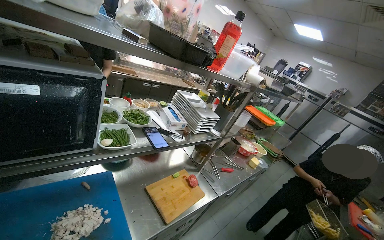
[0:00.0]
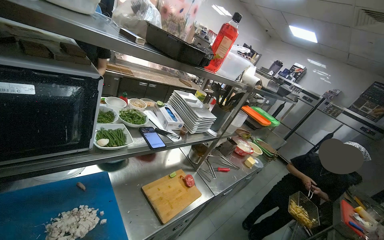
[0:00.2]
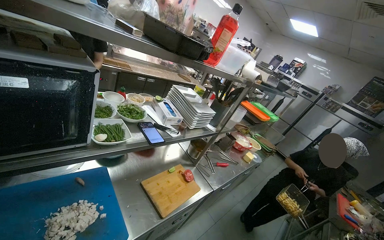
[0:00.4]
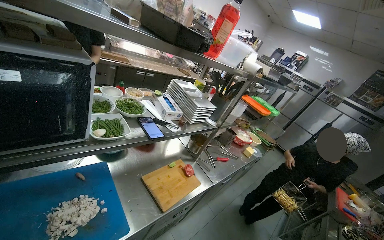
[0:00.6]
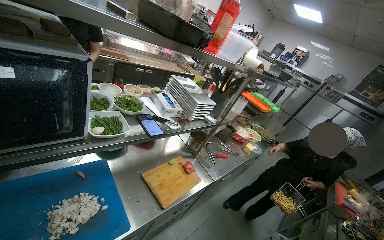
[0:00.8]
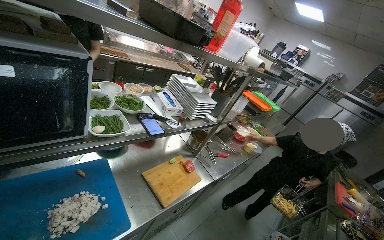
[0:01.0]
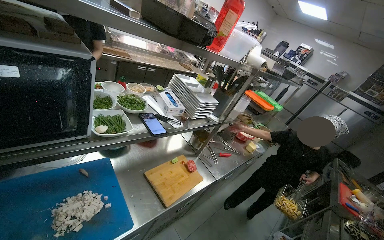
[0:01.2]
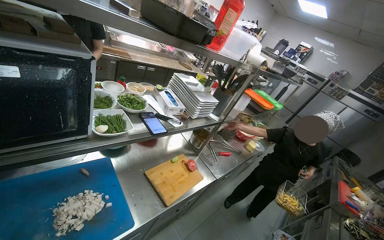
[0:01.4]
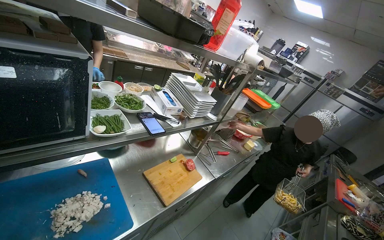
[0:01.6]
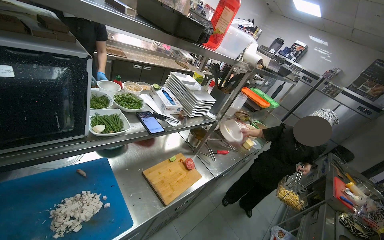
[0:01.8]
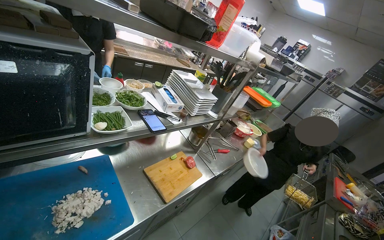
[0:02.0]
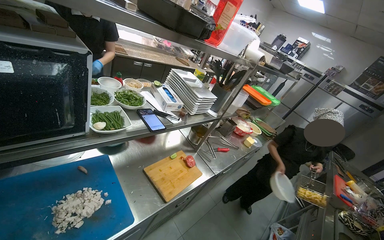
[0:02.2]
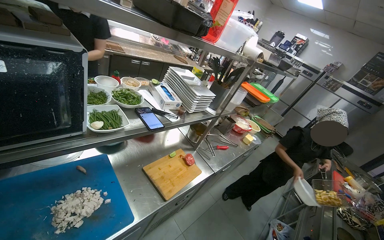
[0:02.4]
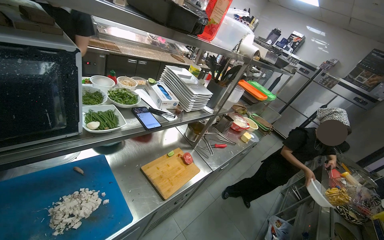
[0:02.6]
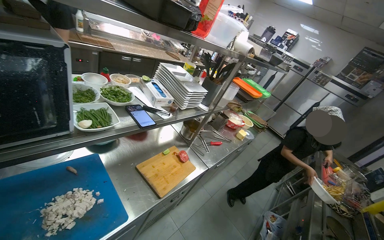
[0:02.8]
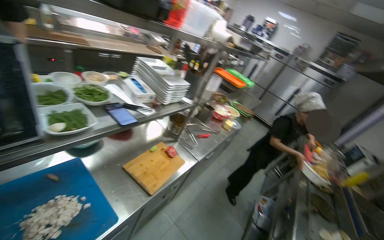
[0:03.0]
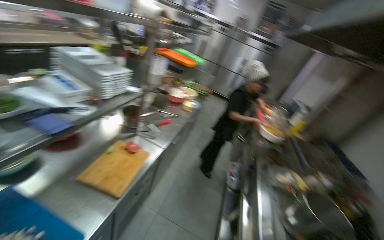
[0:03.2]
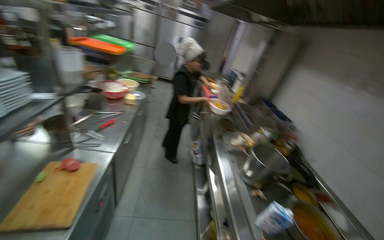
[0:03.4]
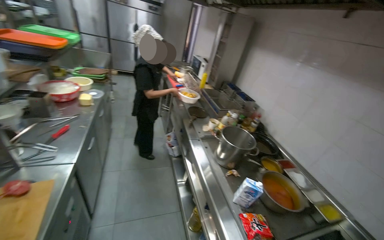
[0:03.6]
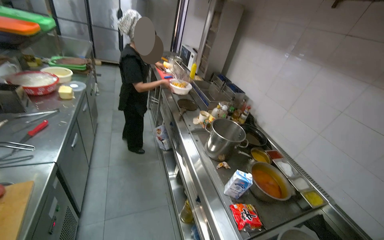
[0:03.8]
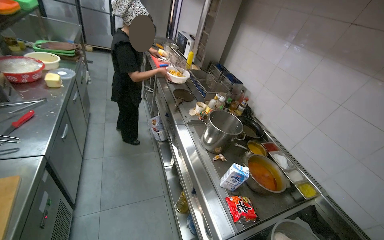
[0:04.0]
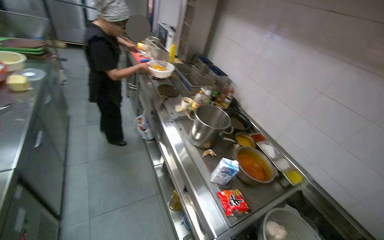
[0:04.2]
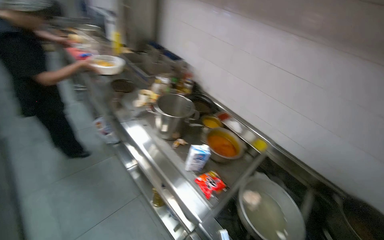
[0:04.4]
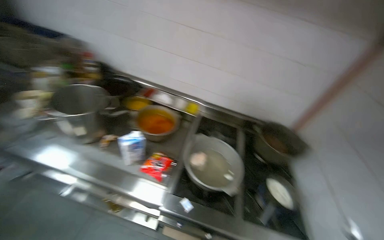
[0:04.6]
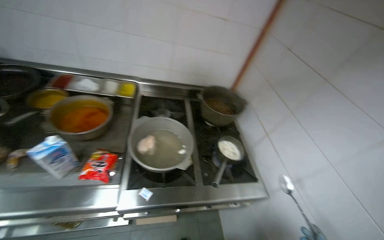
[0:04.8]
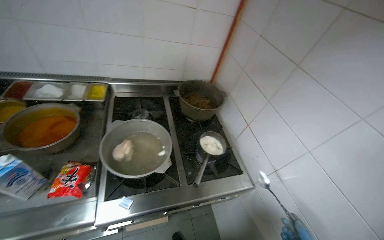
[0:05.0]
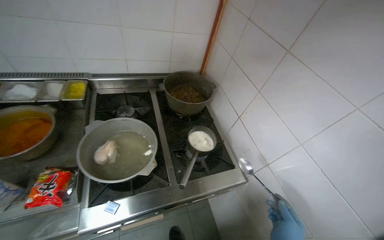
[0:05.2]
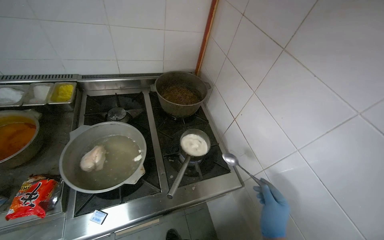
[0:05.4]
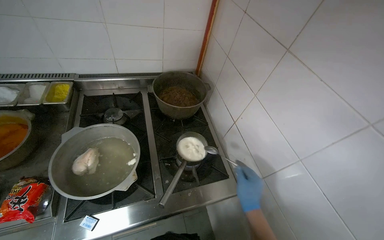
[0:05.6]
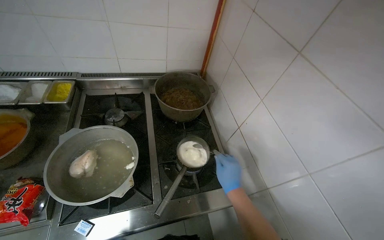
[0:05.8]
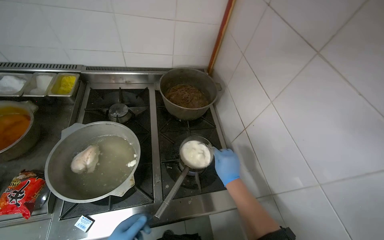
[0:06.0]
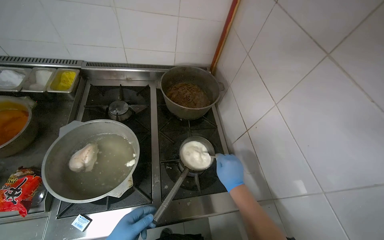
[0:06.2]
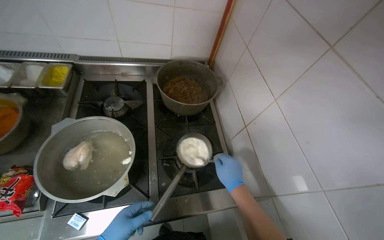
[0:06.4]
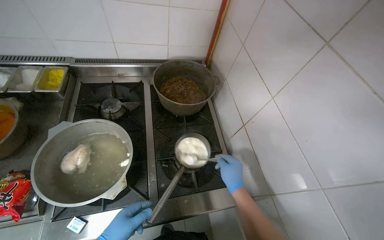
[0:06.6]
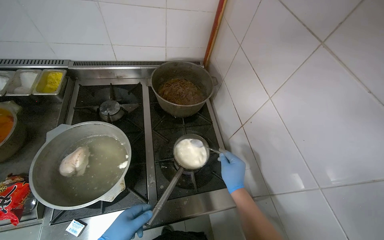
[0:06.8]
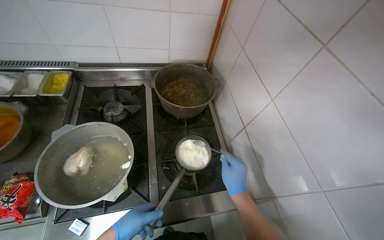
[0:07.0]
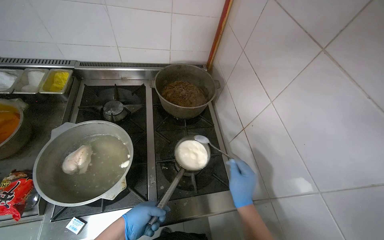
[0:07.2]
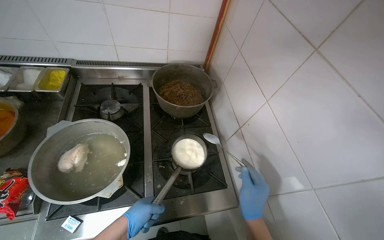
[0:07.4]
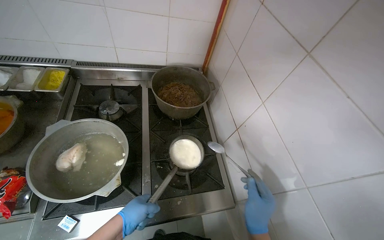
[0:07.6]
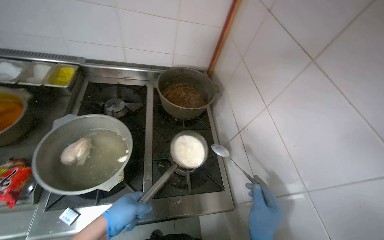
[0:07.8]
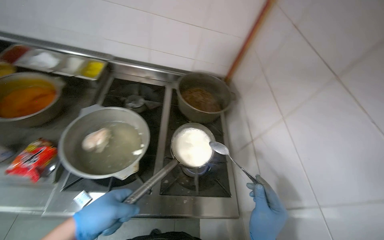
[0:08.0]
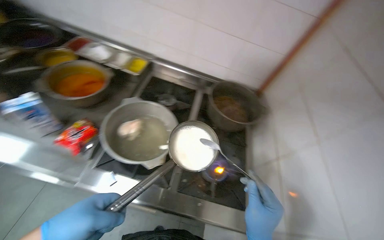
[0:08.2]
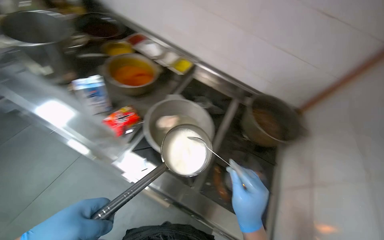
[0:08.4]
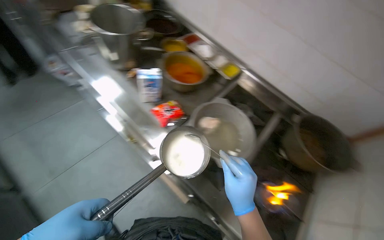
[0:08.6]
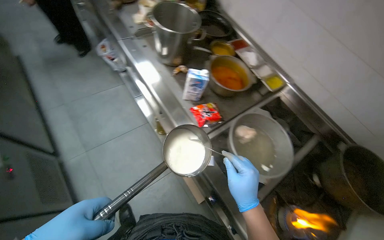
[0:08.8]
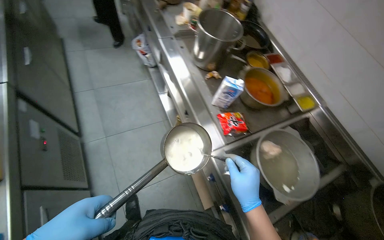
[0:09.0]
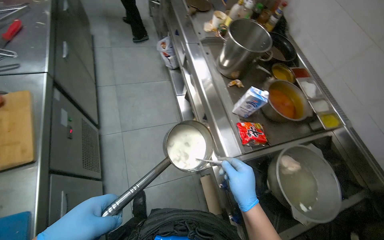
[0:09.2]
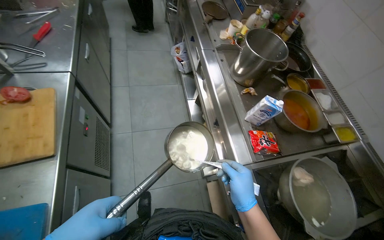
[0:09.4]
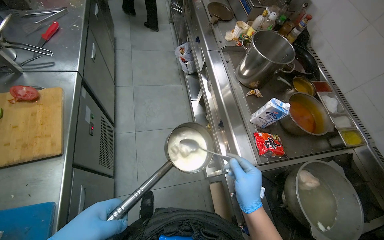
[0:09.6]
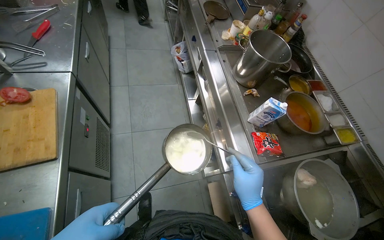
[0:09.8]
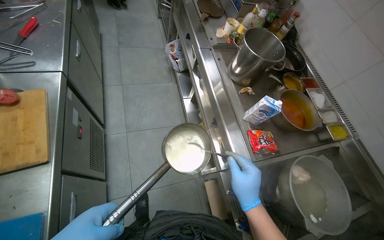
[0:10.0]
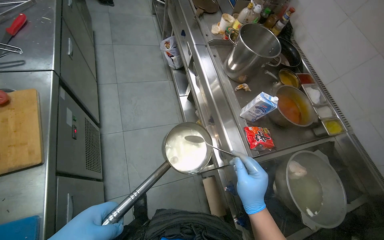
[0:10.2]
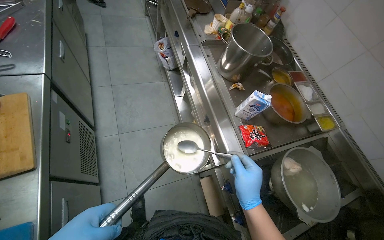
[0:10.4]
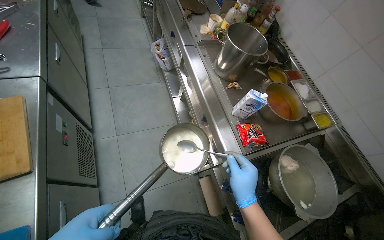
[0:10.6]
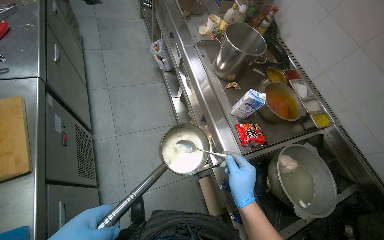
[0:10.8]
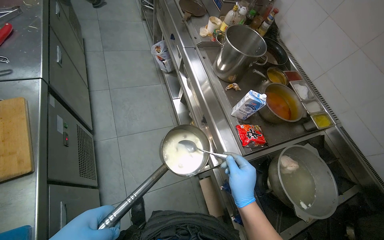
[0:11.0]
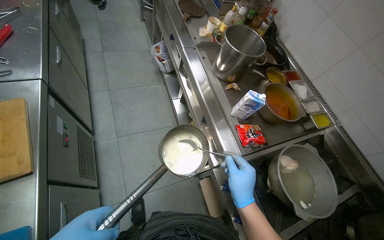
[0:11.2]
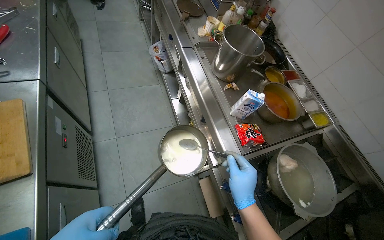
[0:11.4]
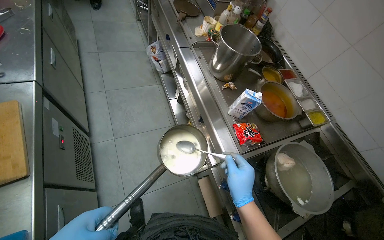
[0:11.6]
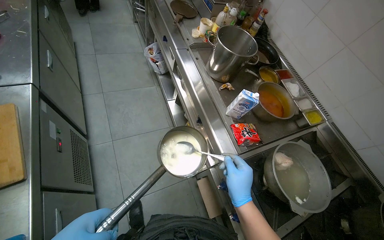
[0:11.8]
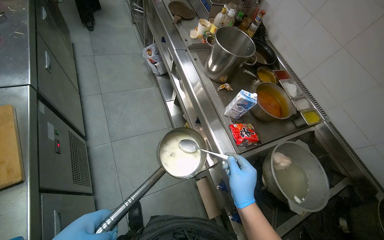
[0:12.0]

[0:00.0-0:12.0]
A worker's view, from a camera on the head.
Job: preparing food.
The whole recording: Managing boiling meal. The worker manages the boiling meal.
0:03.0 to 0:04.4: The head turns to the right by about 80 degrees. The camera pitches downward, by some 30 degrees.
0:04.4 to 0:06.0: The head travels some 50 cm. The head turns to the right by some 55 degrees. The view tips downward by roughly 25 degrees.
0:06.0 to 0:07.6: The right hand moves nearer to the camera and down the picture, some 10 cm.
0:07.6 to 0:09.0: The camera is carried about 50 cm. The head rotates approximately 75 degrees to the left.

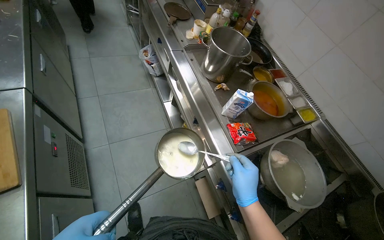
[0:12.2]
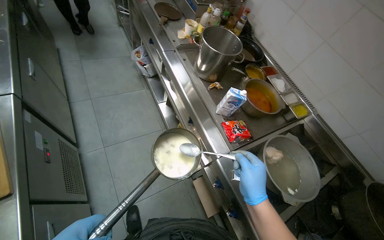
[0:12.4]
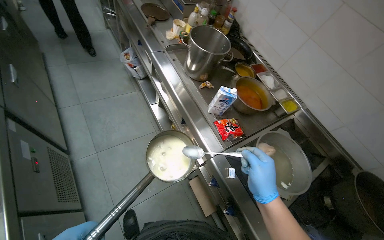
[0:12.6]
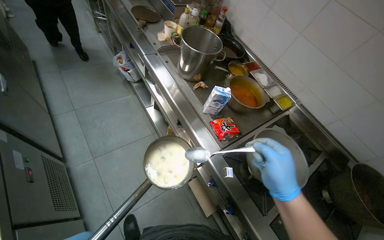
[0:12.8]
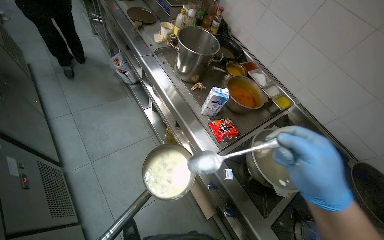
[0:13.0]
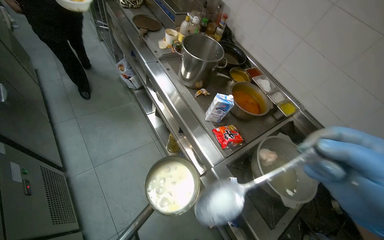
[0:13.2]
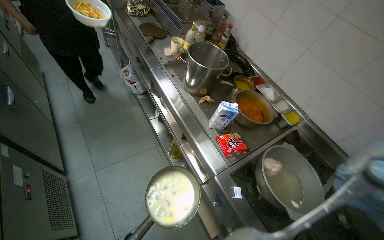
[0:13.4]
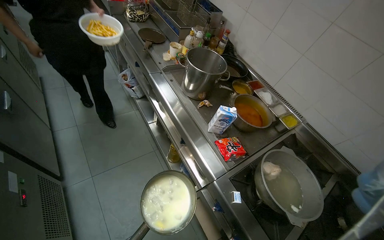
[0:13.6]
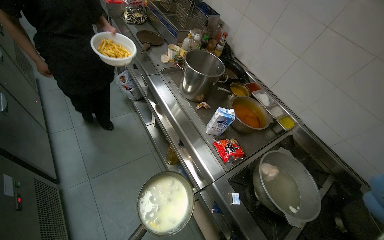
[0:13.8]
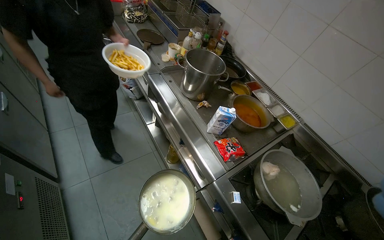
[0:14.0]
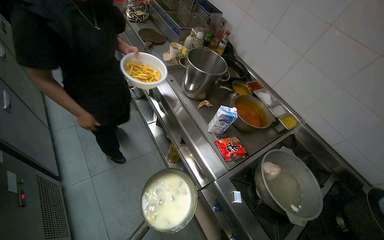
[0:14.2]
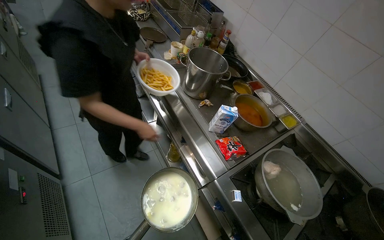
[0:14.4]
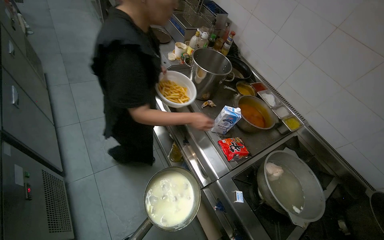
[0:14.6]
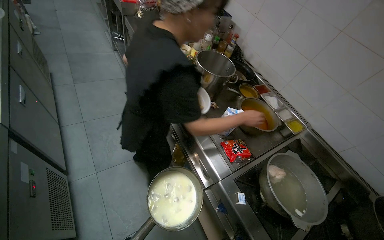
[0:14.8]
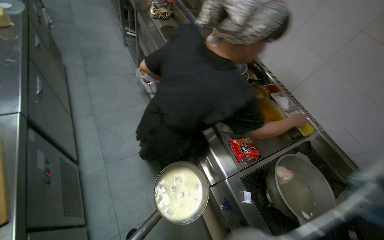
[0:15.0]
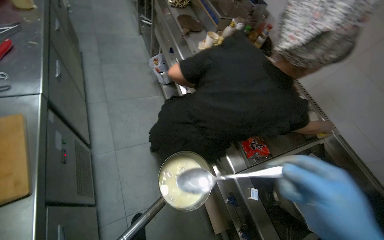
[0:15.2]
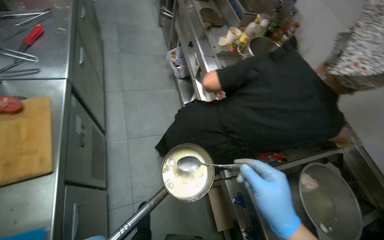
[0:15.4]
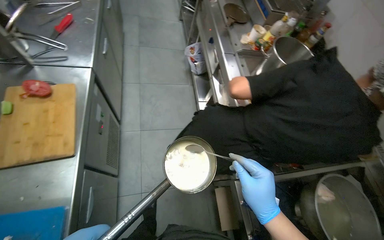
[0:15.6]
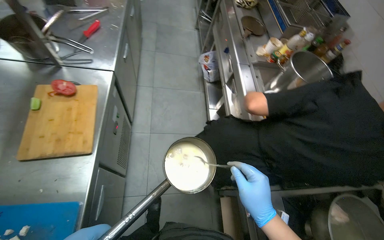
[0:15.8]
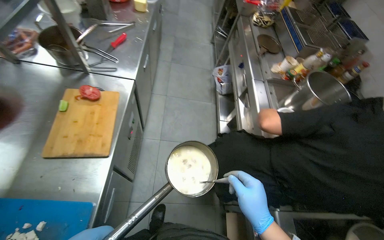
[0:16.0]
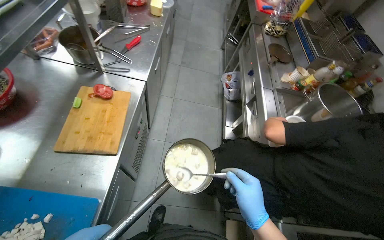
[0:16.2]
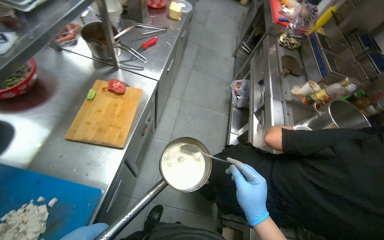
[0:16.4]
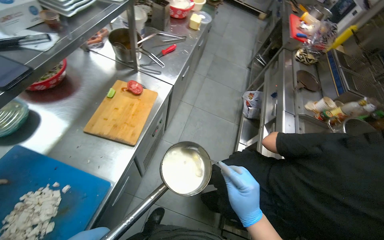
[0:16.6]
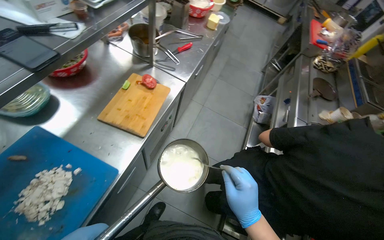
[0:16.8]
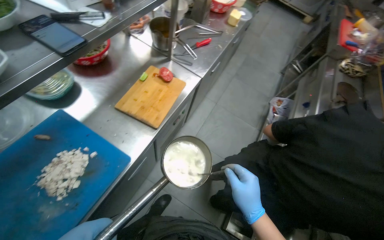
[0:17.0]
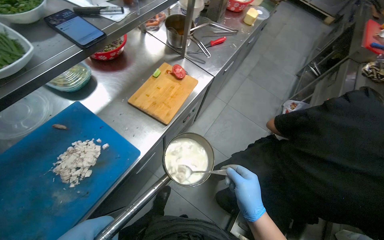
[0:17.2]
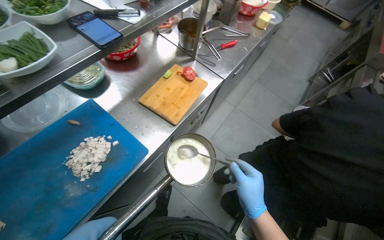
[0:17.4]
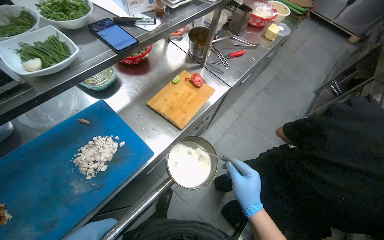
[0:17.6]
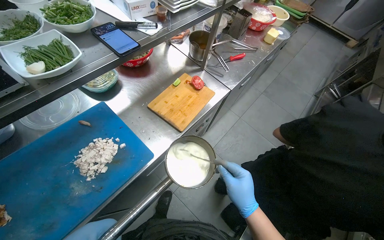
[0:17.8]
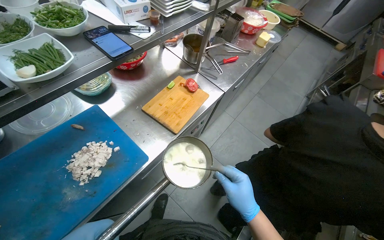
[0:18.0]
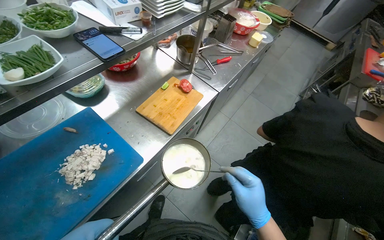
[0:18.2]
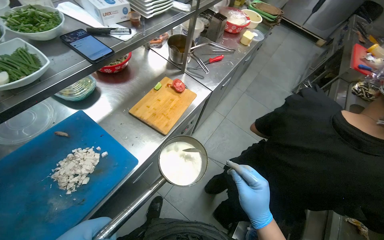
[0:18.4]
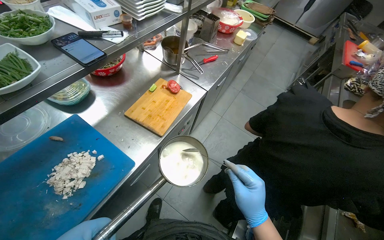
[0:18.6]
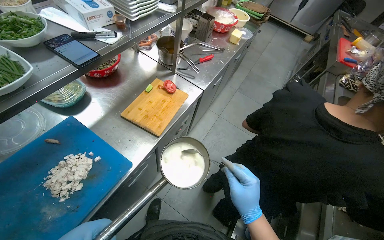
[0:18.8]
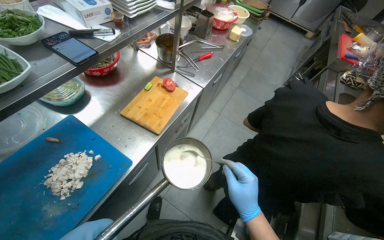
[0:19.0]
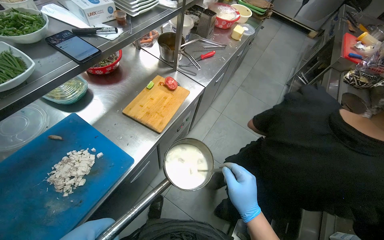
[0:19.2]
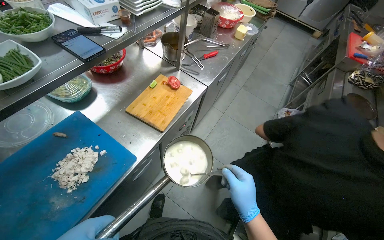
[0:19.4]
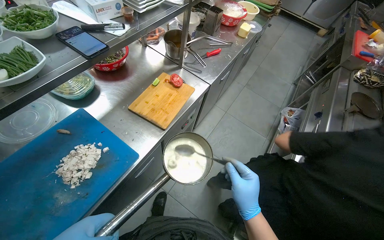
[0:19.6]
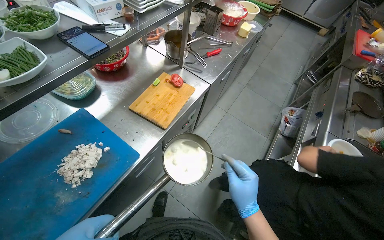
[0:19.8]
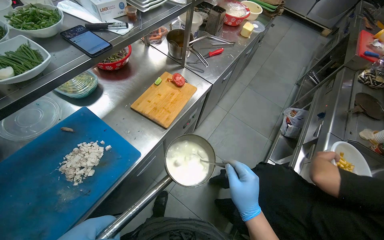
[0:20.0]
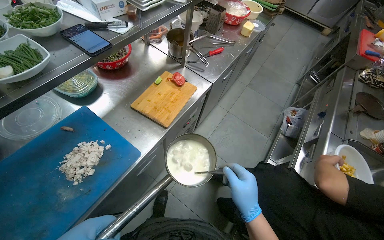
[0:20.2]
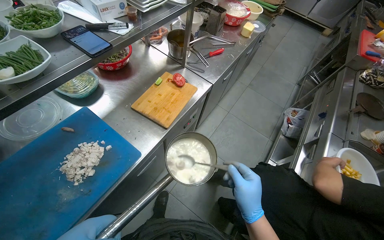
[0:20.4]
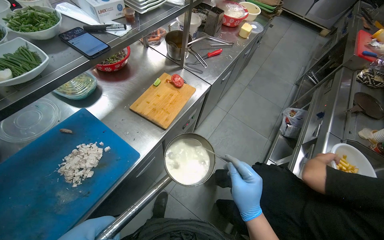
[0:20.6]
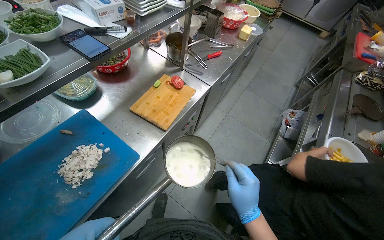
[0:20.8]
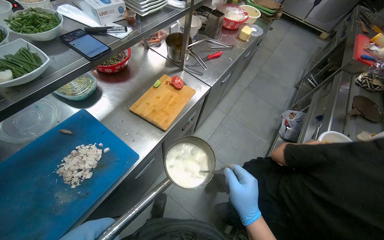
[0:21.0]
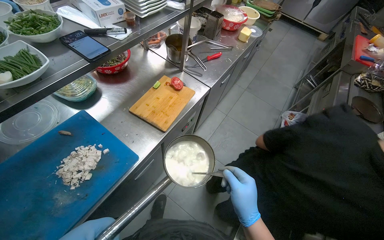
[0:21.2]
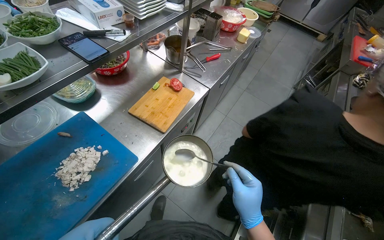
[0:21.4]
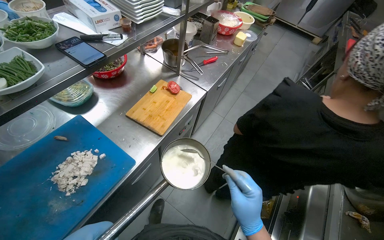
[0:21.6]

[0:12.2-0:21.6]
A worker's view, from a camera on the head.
Job: preparing food.
The whole recording: Managing boiling meal. The worker manages the boiling meal.
0:13.8 to 0:15.4: The head rotates approximately 20 degrees to the left.
0:15.4 to 0:17.0: The wearer looks roughly 45 degrees further to the left. The right hand is displaced farther from the camera by roughly 10 cm.
